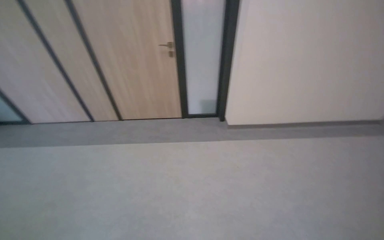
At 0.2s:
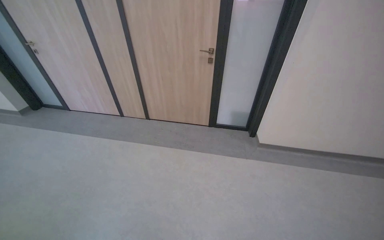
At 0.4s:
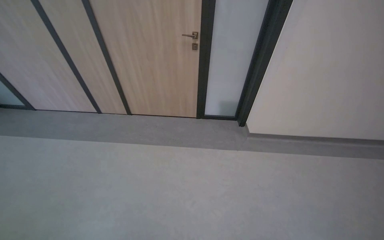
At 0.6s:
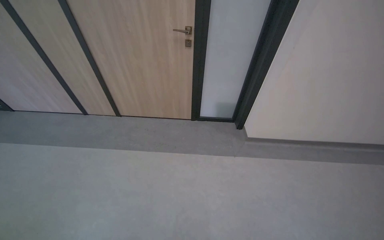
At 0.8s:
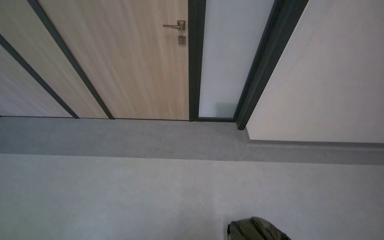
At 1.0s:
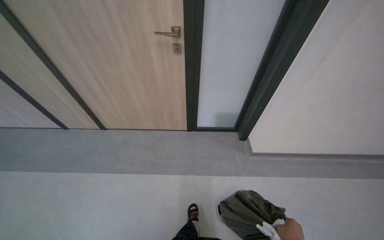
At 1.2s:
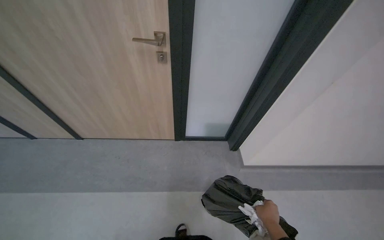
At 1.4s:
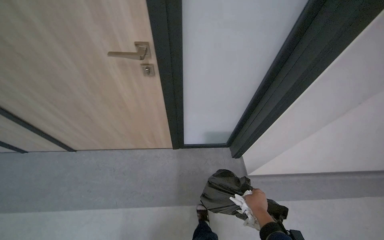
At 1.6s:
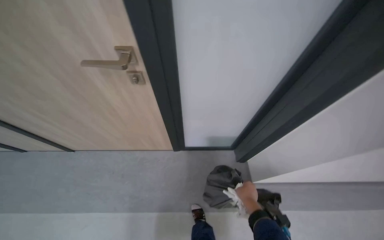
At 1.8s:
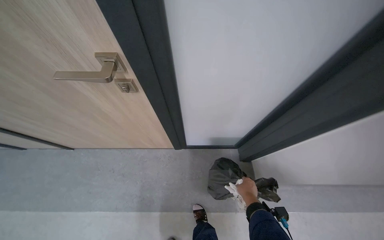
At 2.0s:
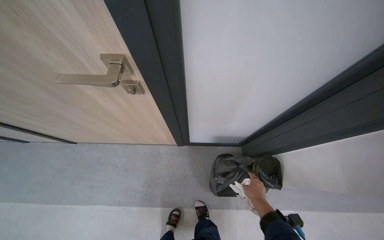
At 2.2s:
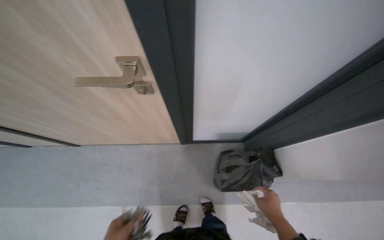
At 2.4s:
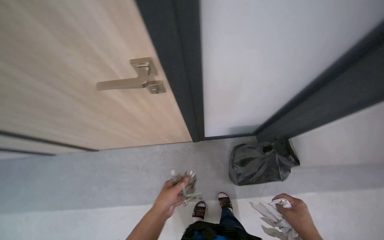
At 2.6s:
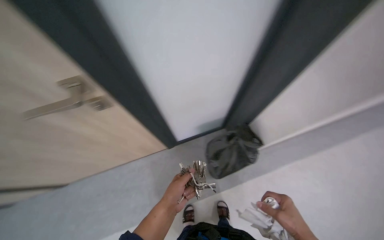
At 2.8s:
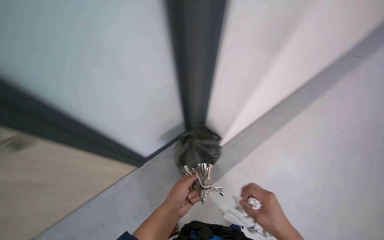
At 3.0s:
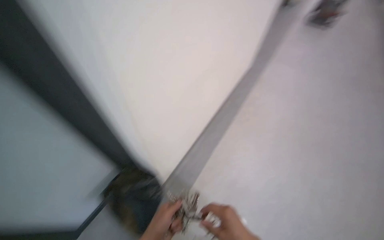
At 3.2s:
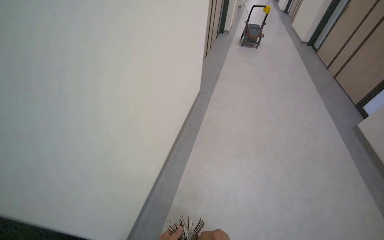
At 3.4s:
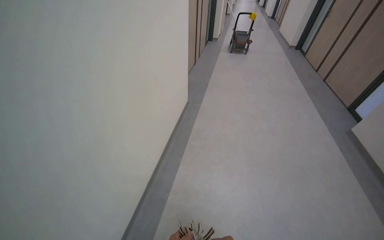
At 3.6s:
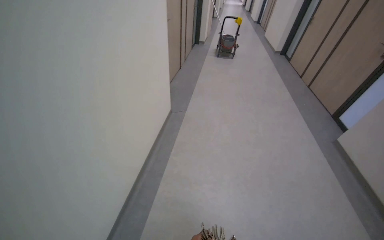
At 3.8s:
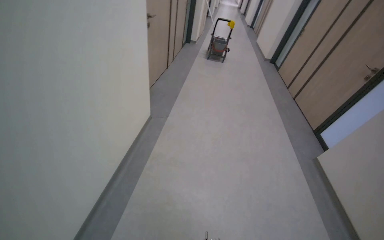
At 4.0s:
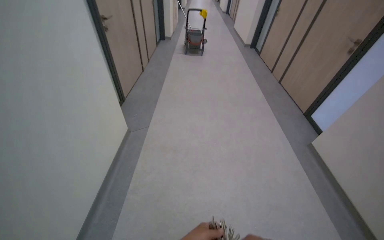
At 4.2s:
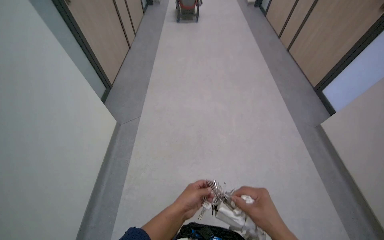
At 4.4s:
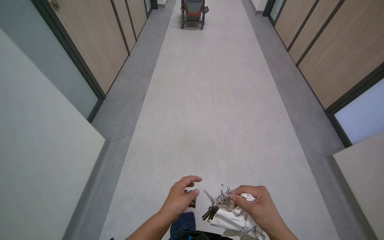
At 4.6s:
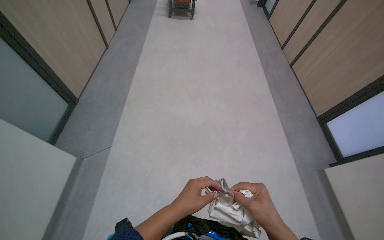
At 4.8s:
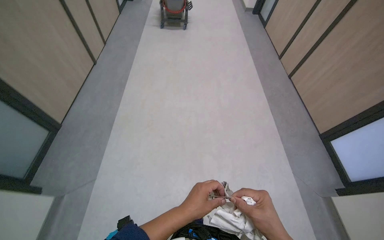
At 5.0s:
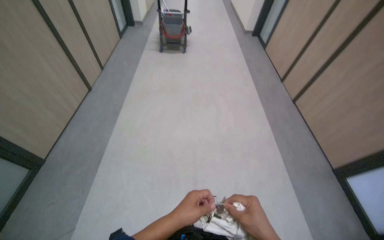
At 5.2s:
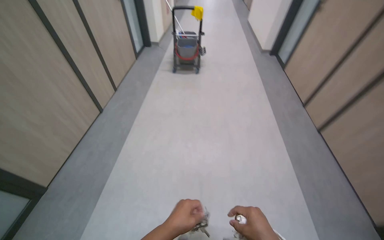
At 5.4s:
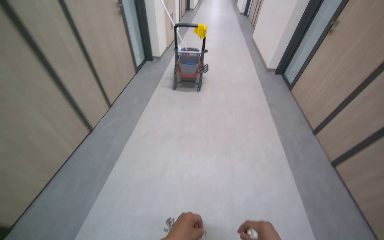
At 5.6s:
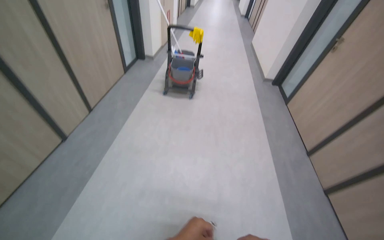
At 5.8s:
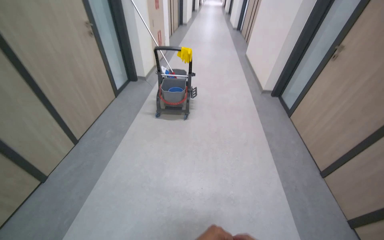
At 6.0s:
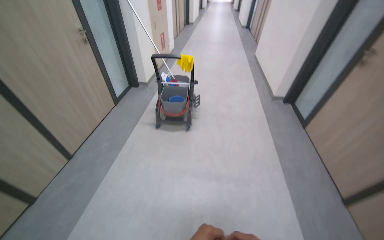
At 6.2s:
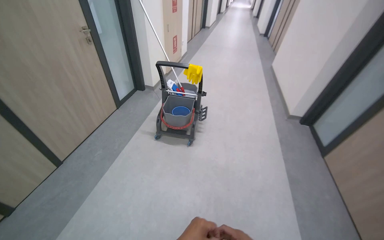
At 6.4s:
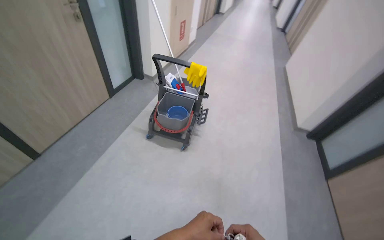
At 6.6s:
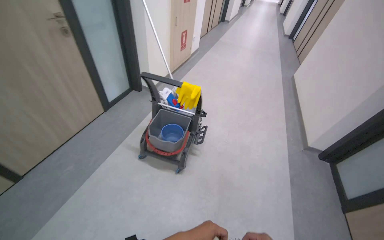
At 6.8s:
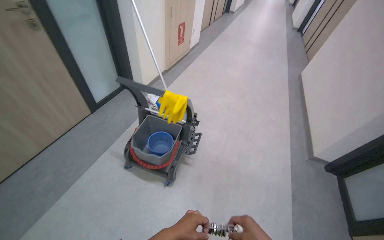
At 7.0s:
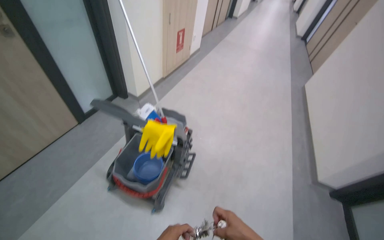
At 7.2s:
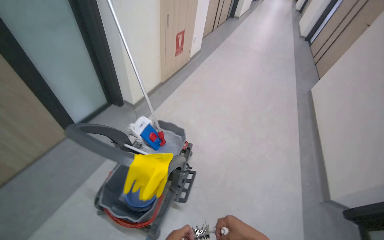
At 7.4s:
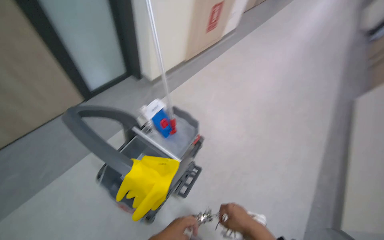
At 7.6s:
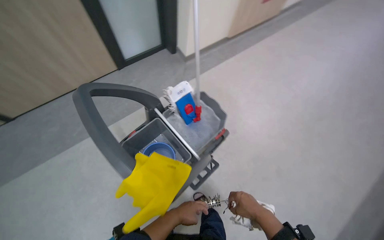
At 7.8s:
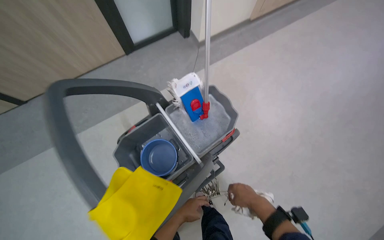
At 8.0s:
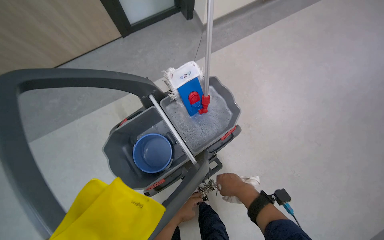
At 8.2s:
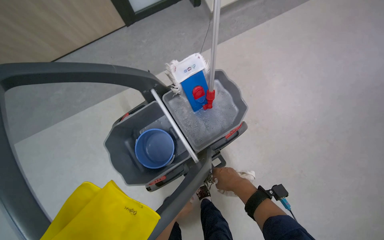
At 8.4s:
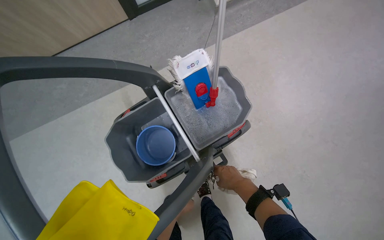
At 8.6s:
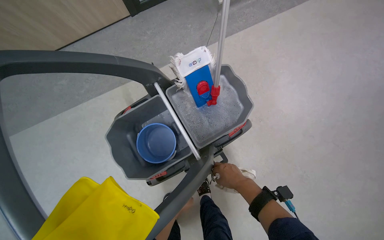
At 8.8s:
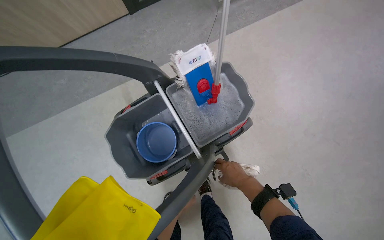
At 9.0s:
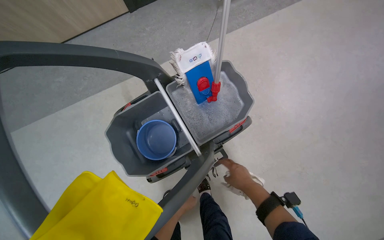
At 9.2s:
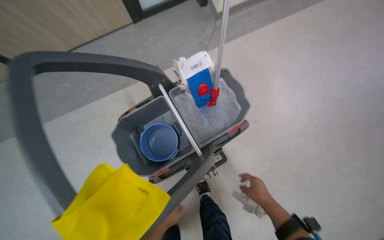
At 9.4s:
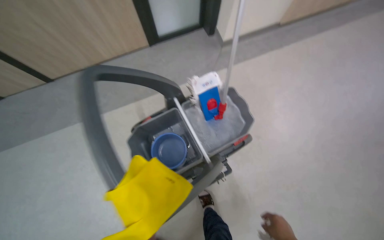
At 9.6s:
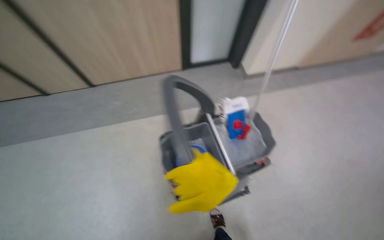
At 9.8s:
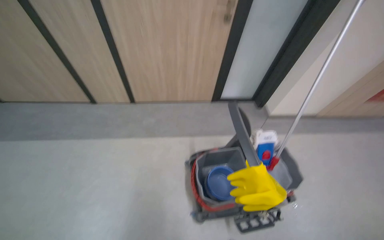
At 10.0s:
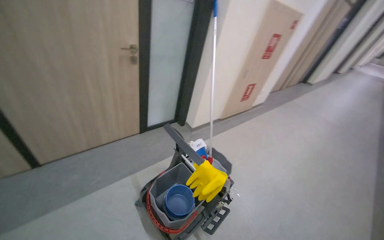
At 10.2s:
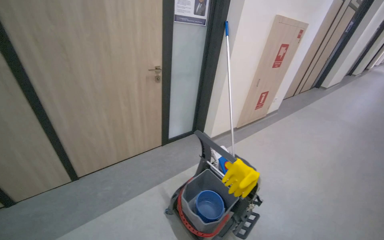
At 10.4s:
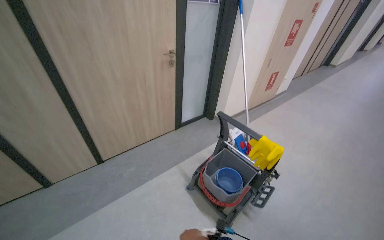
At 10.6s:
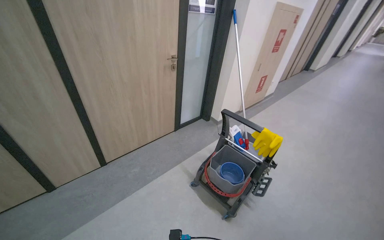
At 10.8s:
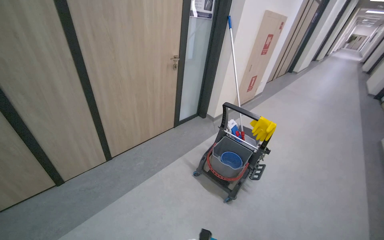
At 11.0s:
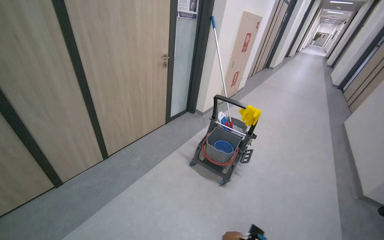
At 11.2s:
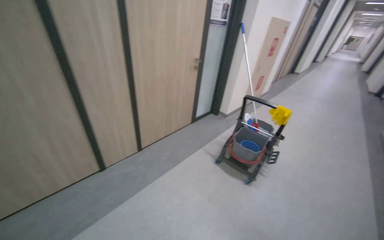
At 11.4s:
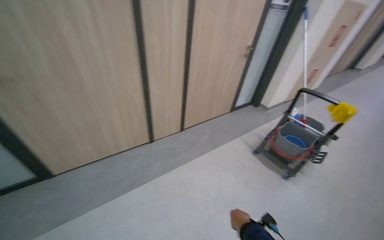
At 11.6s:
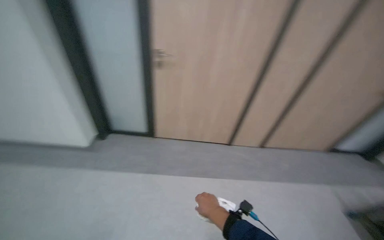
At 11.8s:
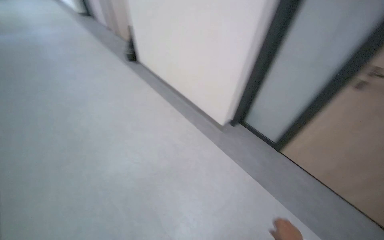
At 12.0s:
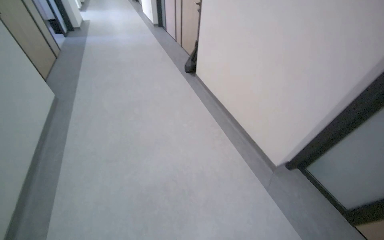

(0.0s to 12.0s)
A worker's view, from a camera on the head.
Job: wiping surfaces.
The whole recording: Cleaning office area surfaces. The worker cleans surfaces in office rooms, including desks, chairs, and shelves, and handles trash.
0.0s - 1.6s: The camera travels about 1.5 m. The camera pitches downward, by some 25 degrees.
1.6s - 3.0s: The head rotates roughly 45 degrees to the right.
3.0s - 4.4s: The wearer moves approximately 1.5 m. The head turns to the right by about 20 degrees.
4.4s - 6.0s: The head travels about 2 m.
6.0s - 7.6s: The wearer moves about 1.5 m. The head rotates some 45 degrees to the left. The camera pitches downward, by roughly 20 degrees.
7.6s - 9.0s: The view tips downward by approximately 15 degrees. The right hand moves up the picture, about 15 cm.
9.0s - 10.4s: The camera is carried about 1 m. The camera is aimed roughly 20 degrees further to the right. The wearer looks approximately 40 degrees further upward.
10.4s - 12.0s: The head travels about 1.5 m. The wearer looks approximately 65 degrees further to the left.

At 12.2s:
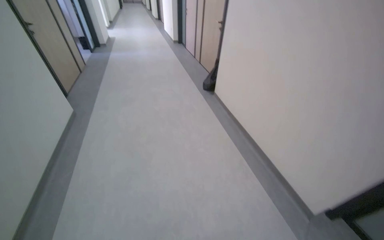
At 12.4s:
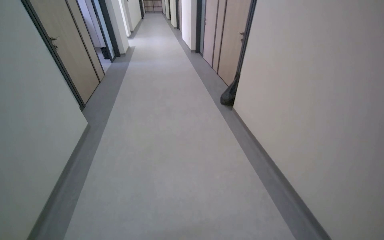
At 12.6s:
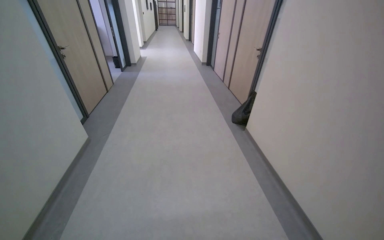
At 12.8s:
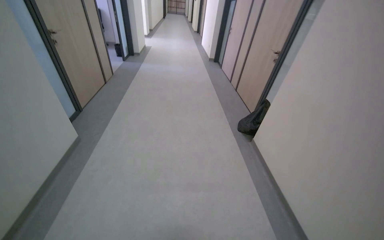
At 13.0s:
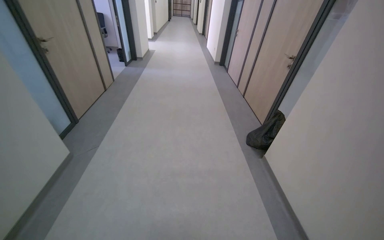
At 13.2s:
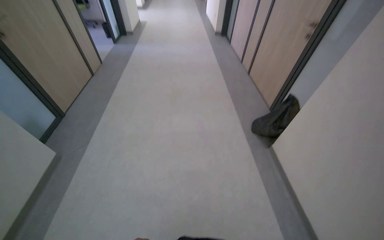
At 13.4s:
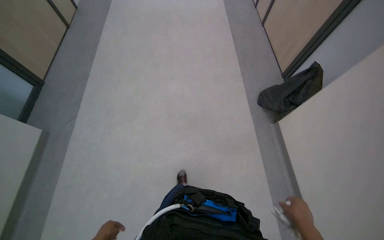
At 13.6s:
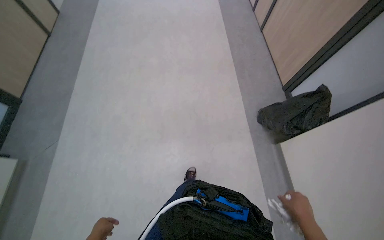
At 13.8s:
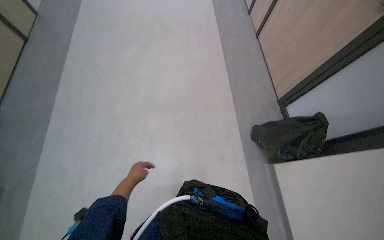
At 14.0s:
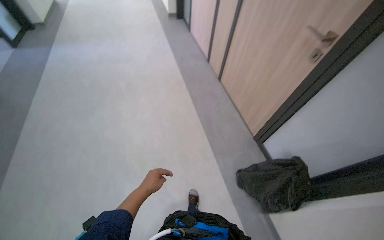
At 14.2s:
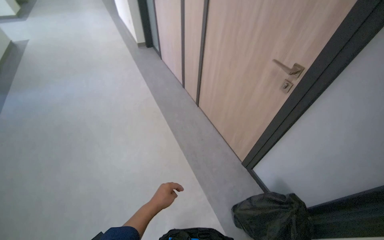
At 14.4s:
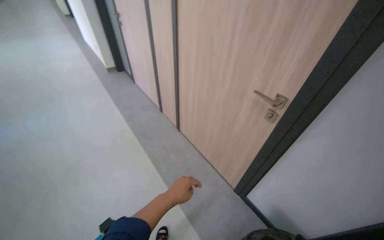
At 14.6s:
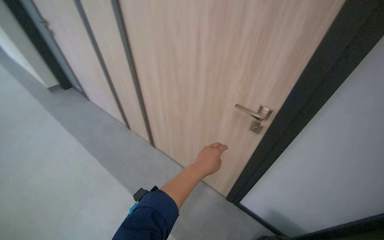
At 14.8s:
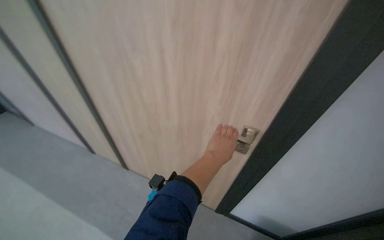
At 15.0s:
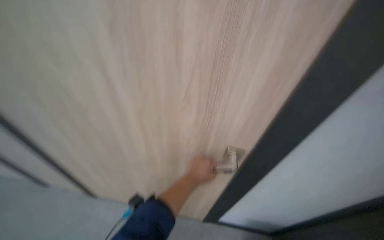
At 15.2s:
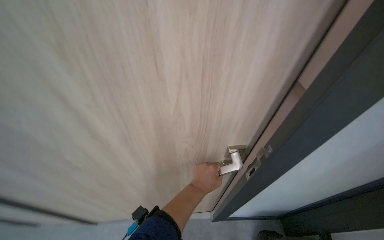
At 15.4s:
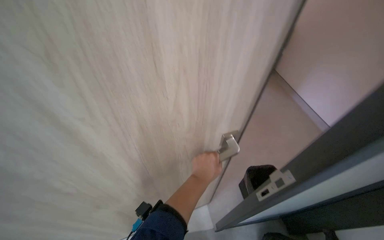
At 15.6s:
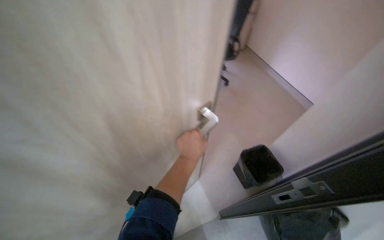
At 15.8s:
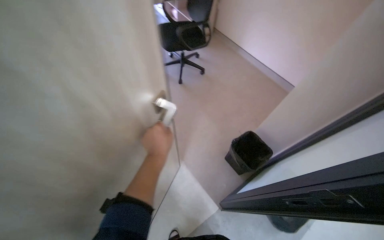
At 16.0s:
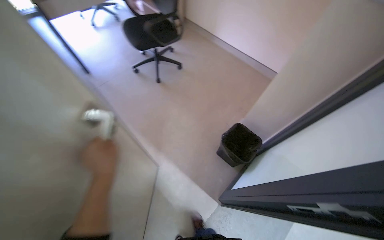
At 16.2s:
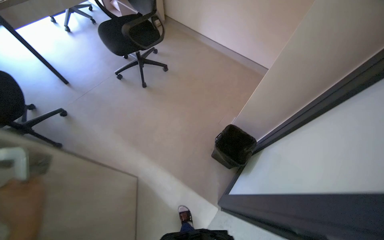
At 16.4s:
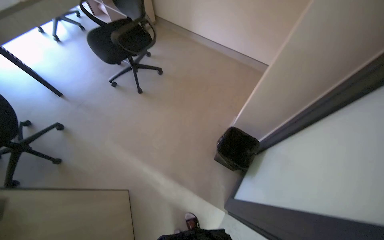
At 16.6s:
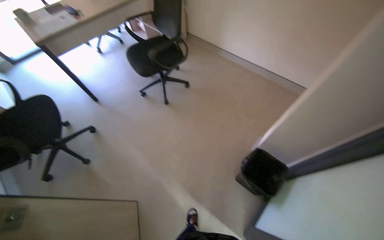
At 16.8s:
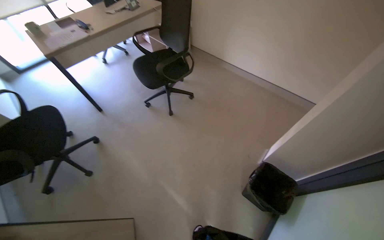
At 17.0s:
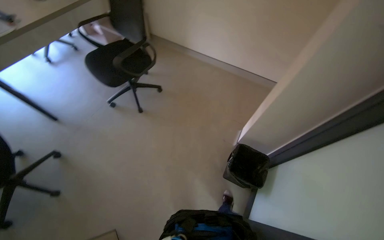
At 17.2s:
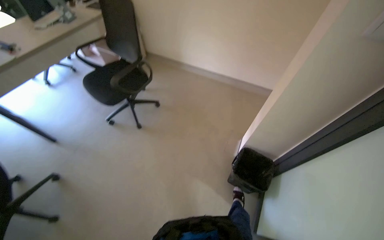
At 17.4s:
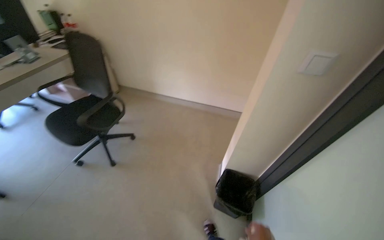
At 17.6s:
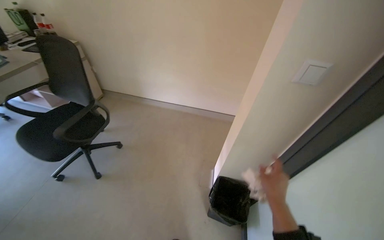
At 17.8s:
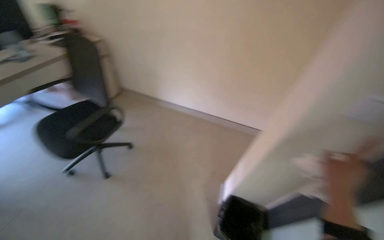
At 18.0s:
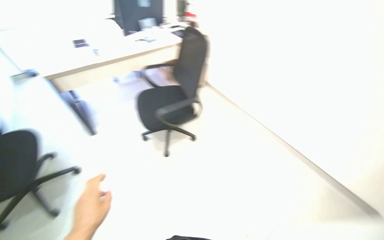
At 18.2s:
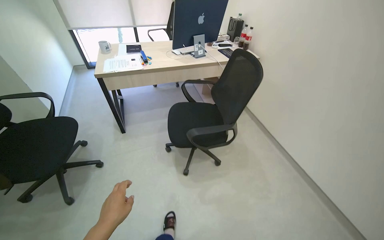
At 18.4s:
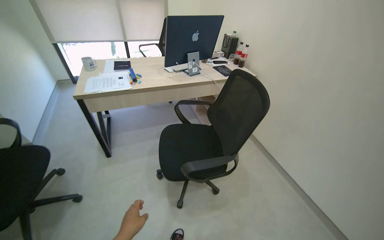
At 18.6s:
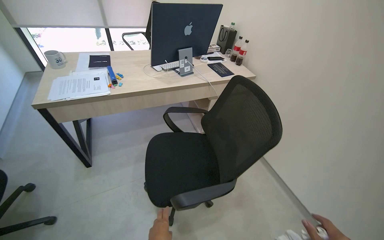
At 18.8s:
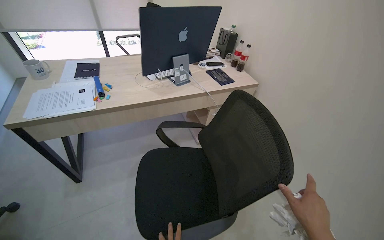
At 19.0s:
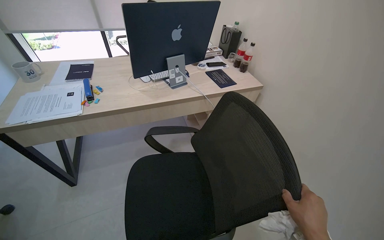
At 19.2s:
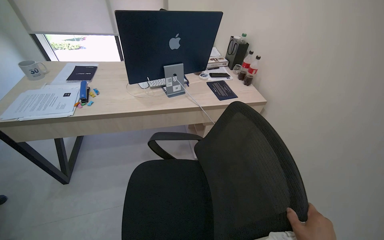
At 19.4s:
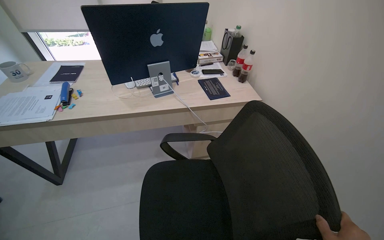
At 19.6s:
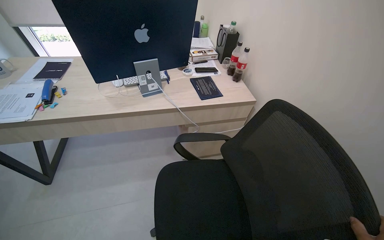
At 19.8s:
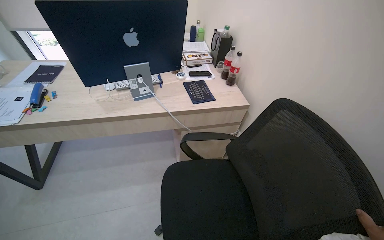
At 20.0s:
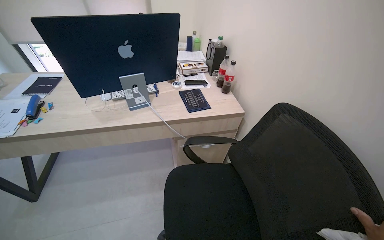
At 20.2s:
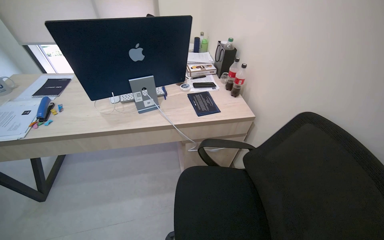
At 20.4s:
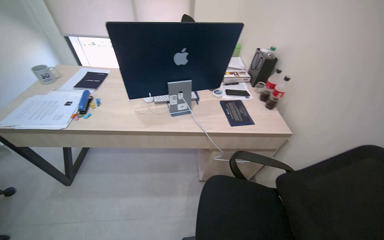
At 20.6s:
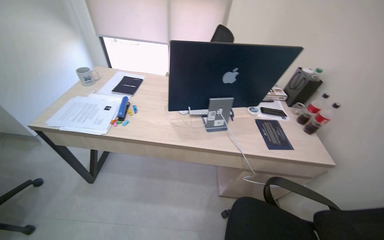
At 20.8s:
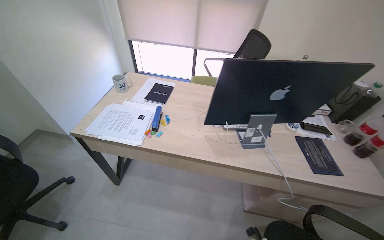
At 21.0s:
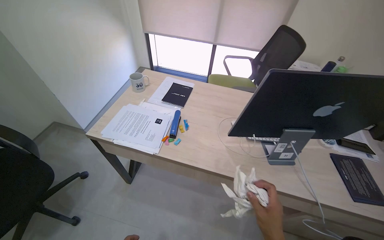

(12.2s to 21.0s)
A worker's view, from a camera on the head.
Job: wiping surfaces.
The whole recording: Cleaning office area surfaces. The worker cleans surfaces in office rooms, including desks, chairs, and shelves, and handles trash.
12.2s - 13.6s: The wearer moves about 2 m. The view tilts roughly 25 degrees downward.
13.6s - 15.2s: The camera is carried some 1.5 m. The wearer looks about 85 degrees further to the right. The view tips upward by roughly 15 degrees.
15.2s - 16.6s: Everything in view rotates approximately 30 degrees counterclockwise.
19.6s - 21.0s: The head travels about 50 cm. The head turns to the left by some 25 degrees.
